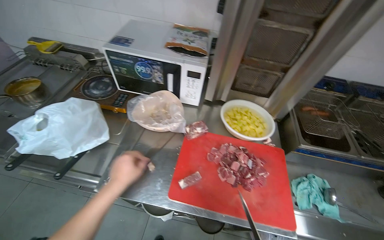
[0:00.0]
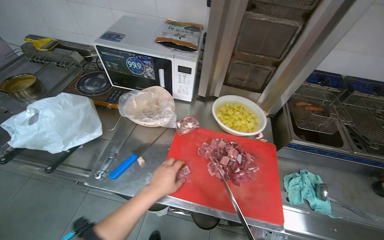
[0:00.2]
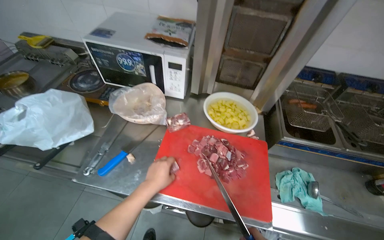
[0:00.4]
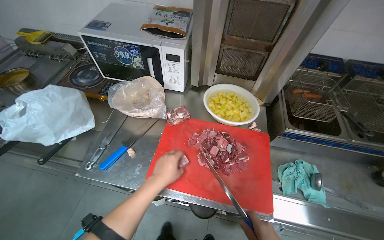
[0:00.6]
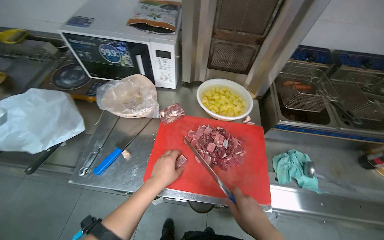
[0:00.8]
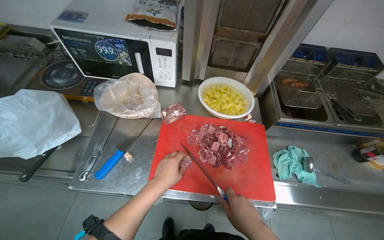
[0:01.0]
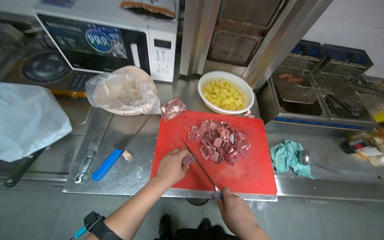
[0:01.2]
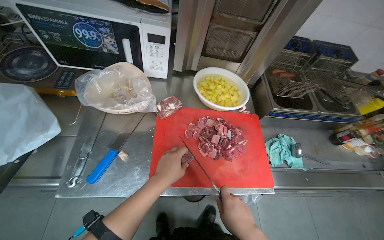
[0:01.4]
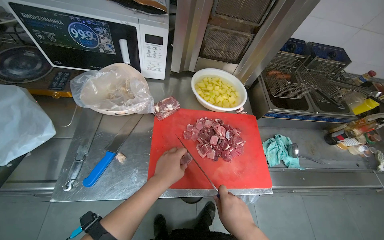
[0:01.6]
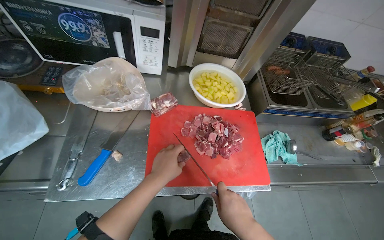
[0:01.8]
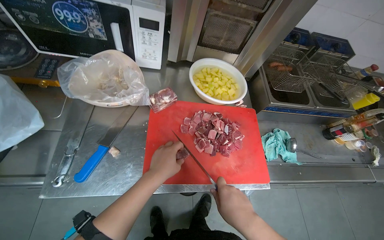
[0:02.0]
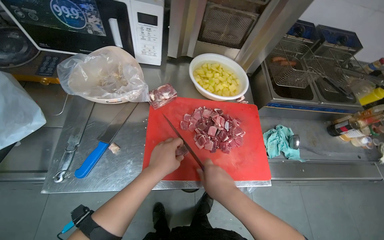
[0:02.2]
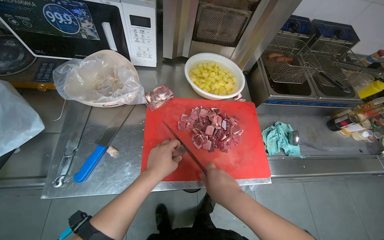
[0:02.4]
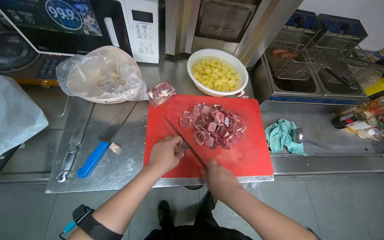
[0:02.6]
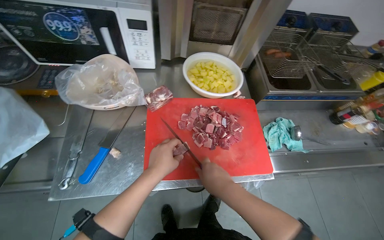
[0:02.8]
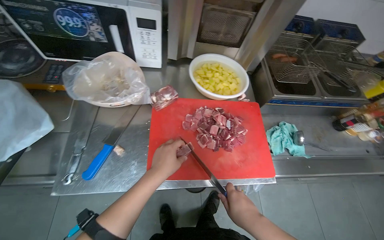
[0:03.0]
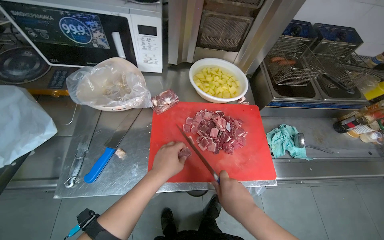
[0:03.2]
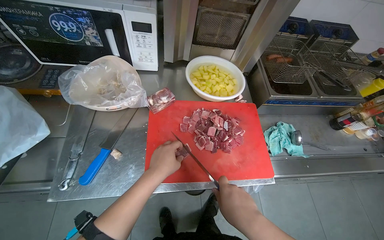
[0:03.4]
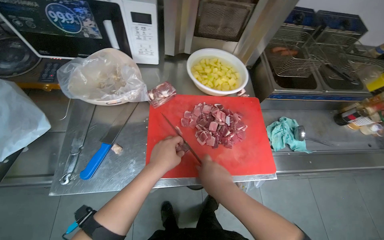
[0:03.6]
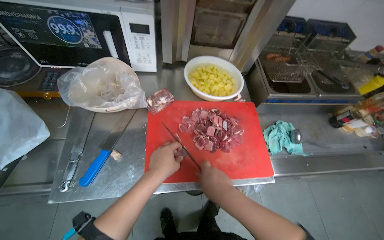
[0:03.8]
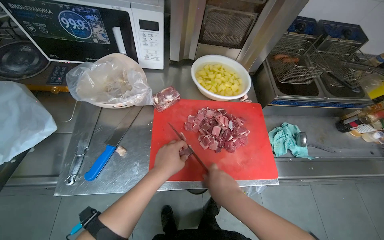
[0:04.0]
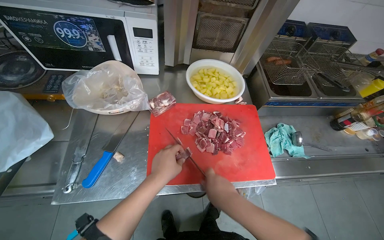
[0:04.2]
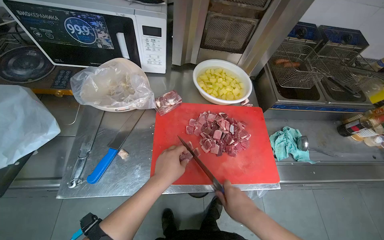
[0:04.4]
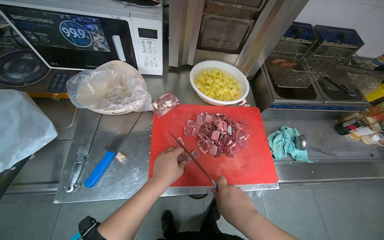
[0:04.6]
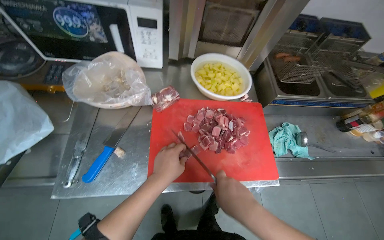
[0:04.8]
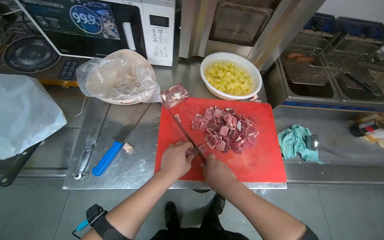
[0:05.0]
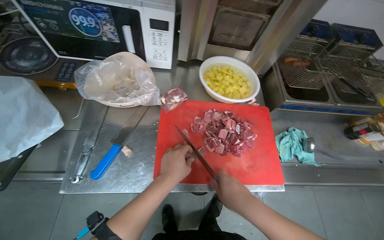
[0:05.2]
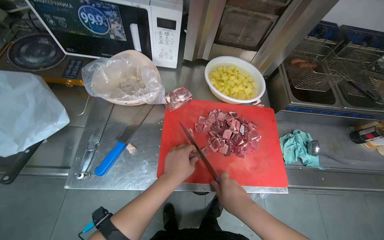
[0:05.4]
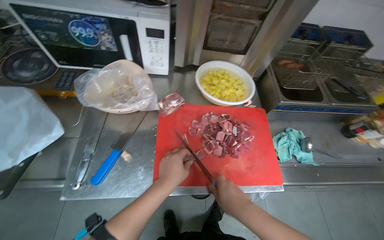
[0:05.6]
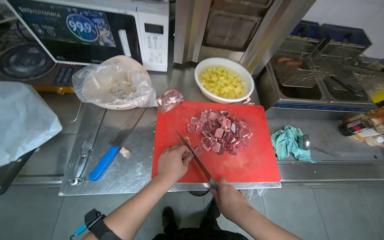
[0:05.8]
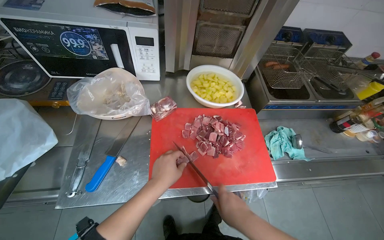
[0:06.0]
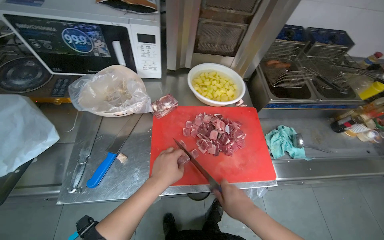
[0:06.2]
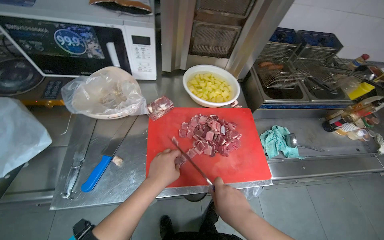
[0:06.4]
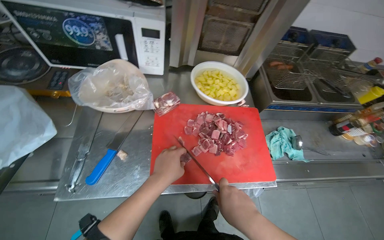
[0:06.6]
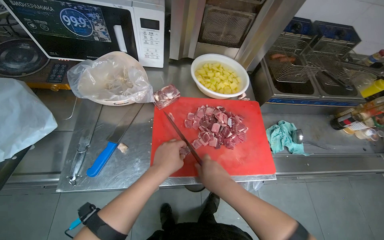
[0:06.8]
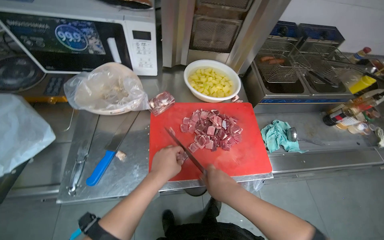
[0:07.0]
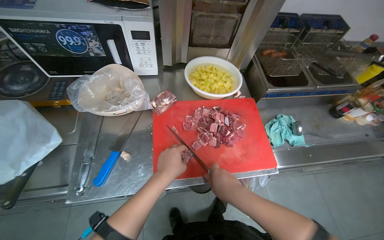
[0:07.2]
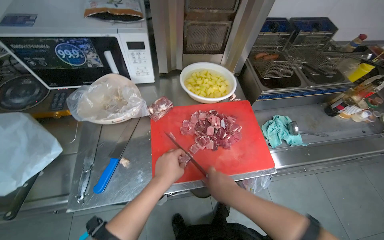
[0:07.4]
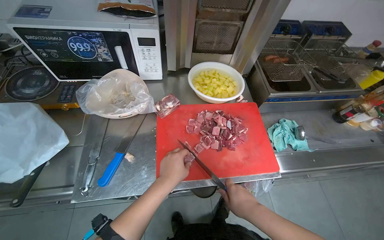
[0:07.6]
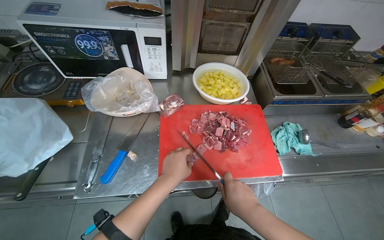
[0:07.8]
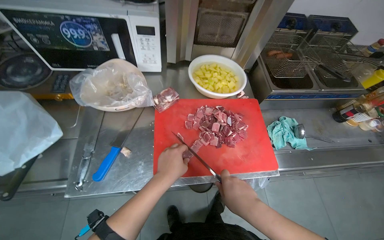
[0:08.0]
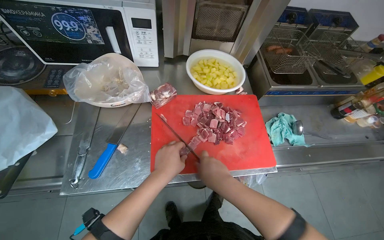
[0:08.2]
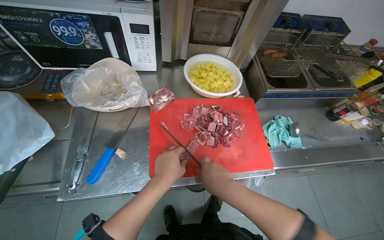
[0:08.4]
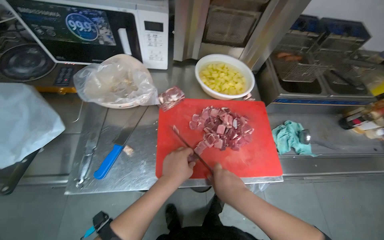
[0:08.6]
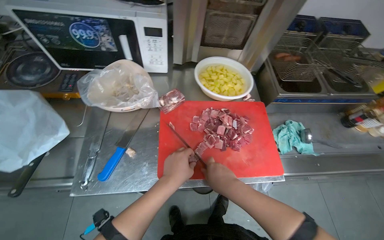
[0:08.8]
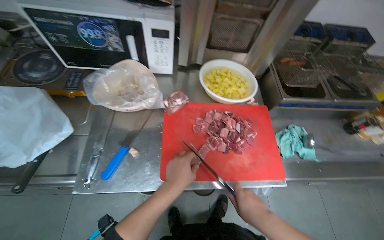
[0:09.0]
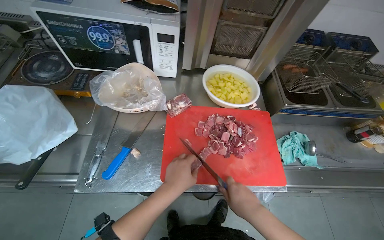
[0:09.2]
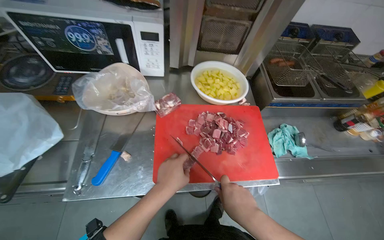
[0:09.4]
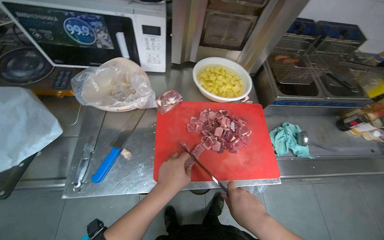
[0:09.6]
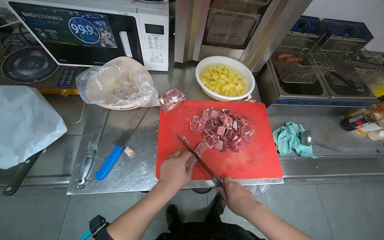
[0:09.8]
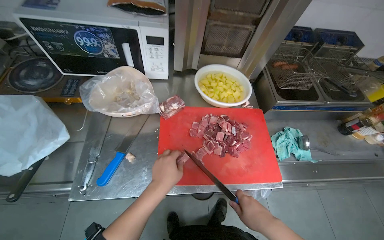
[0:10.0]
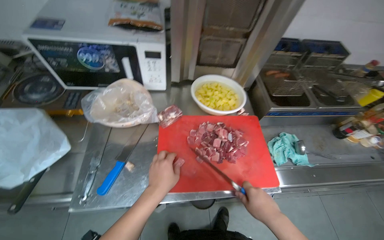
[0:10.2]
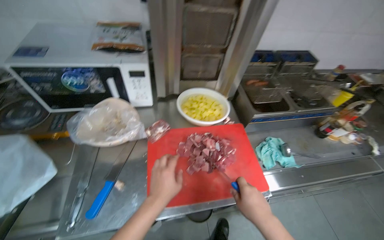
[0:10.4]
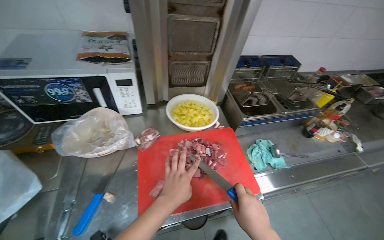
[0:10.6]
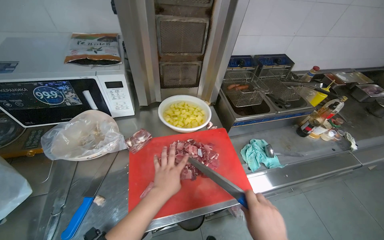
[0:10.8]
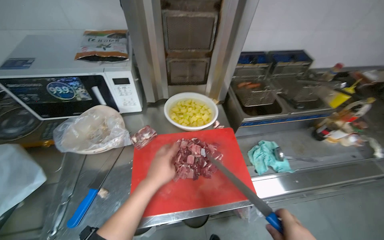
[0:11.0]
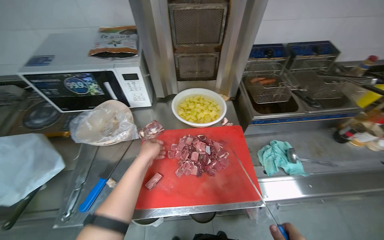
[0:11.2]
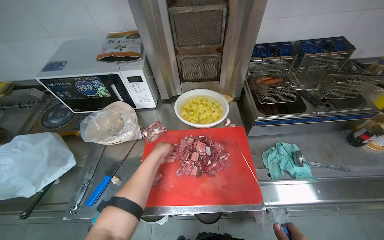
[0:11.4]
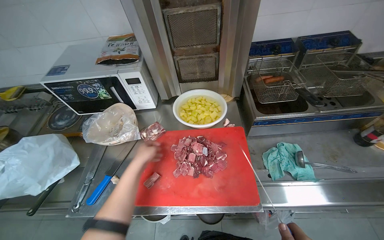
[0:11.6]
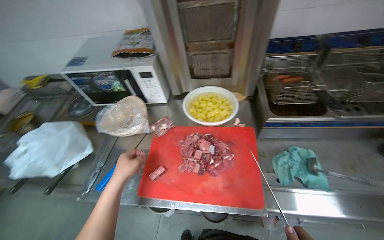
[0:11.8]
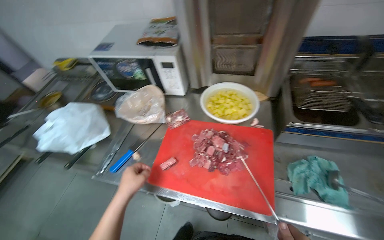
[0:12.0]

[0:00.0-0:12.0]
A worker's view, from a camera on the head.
Job: preparing food.
The whole recording: Cutting meat on chopping board. The worker continues cutting pieces of meat on a red chopping board with a knife.
0:00.0 to 0:01.6: The wearer looks about 20 degrees further to the right. The left hand shifts about 20 cm to the right.
0:01.6 to 0:10.4: The hands work in one place, with small movements.
0:10.4 to 0:12.0: The head turns to the left by some 30 degrees.

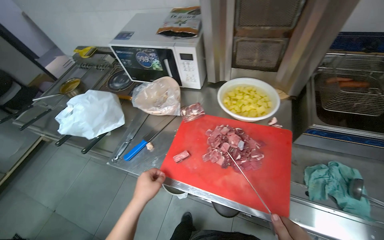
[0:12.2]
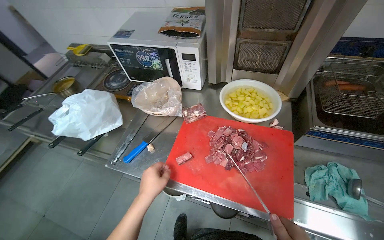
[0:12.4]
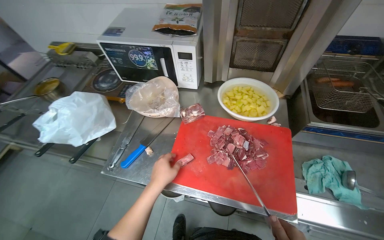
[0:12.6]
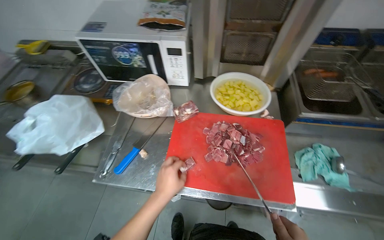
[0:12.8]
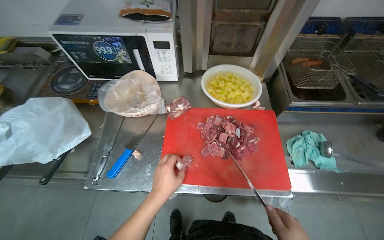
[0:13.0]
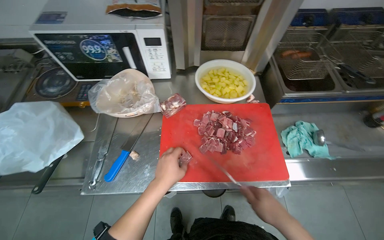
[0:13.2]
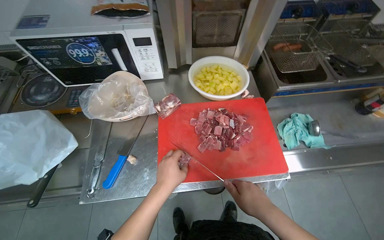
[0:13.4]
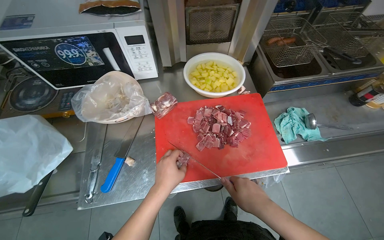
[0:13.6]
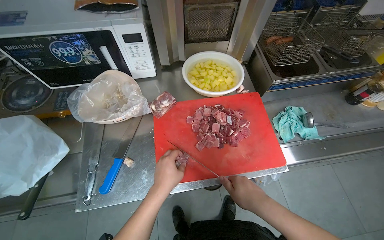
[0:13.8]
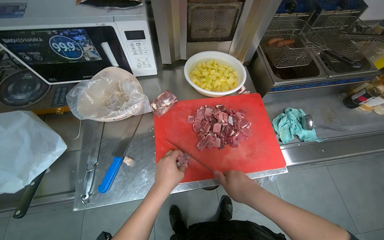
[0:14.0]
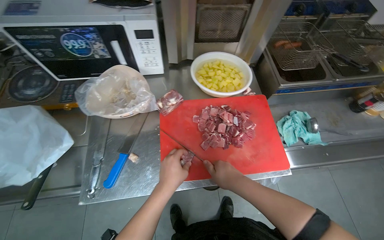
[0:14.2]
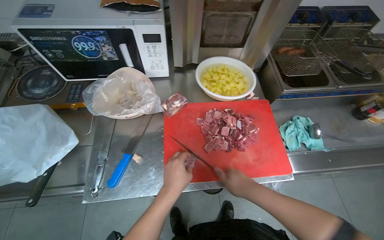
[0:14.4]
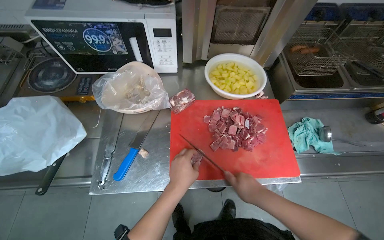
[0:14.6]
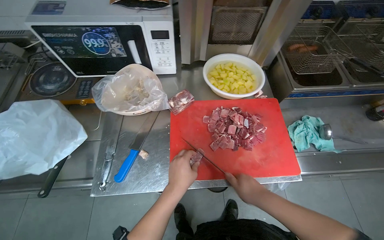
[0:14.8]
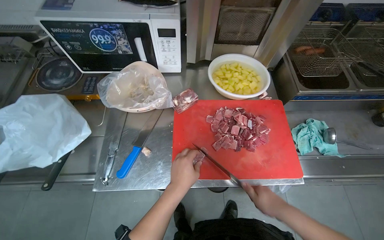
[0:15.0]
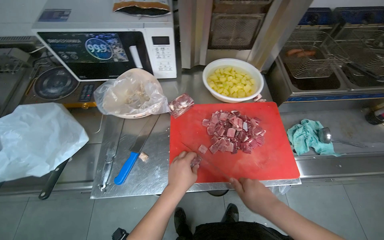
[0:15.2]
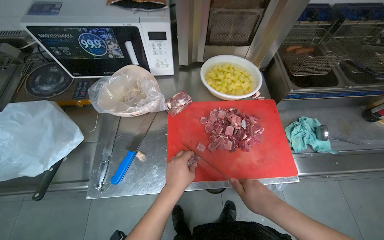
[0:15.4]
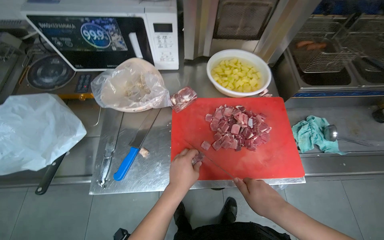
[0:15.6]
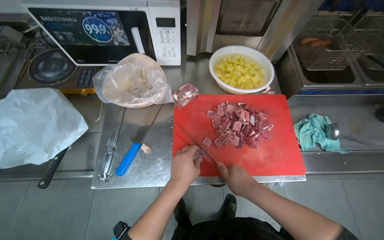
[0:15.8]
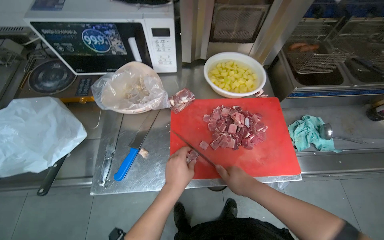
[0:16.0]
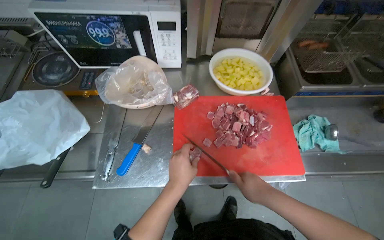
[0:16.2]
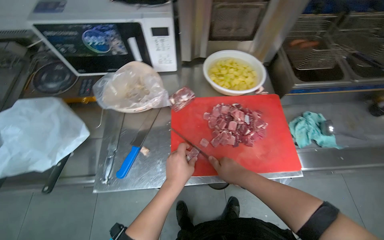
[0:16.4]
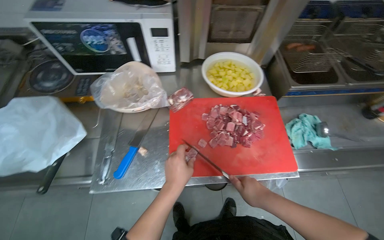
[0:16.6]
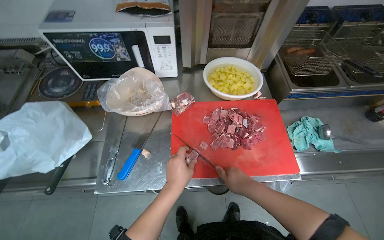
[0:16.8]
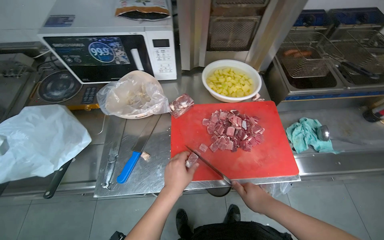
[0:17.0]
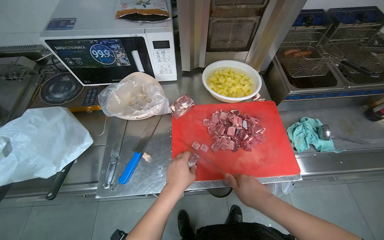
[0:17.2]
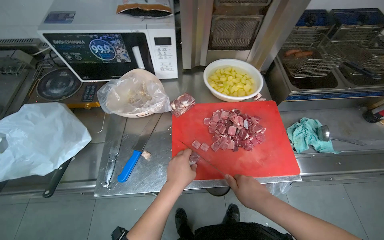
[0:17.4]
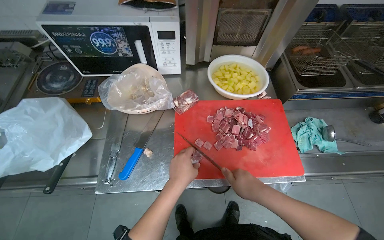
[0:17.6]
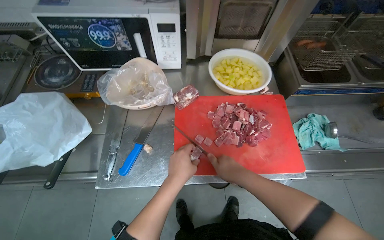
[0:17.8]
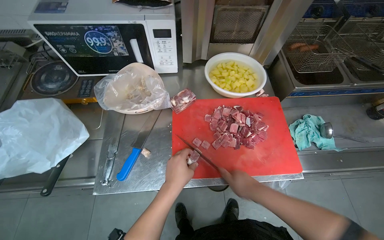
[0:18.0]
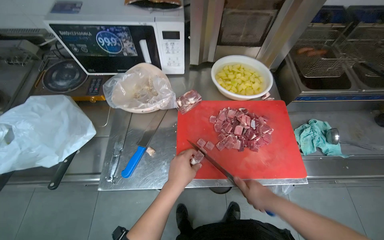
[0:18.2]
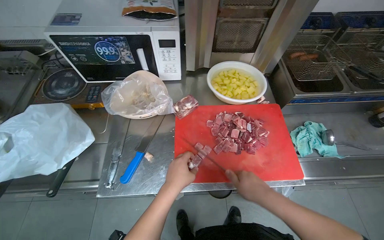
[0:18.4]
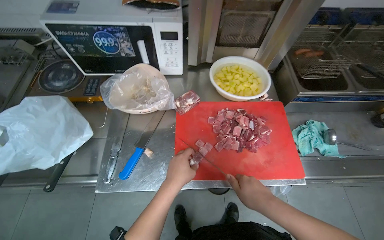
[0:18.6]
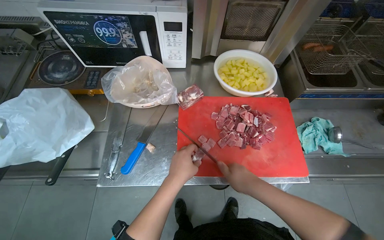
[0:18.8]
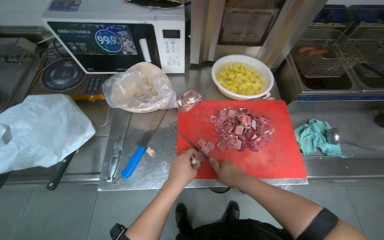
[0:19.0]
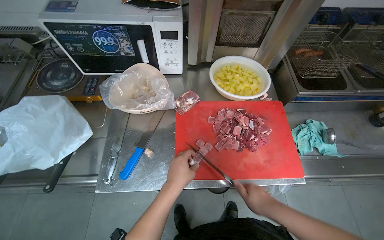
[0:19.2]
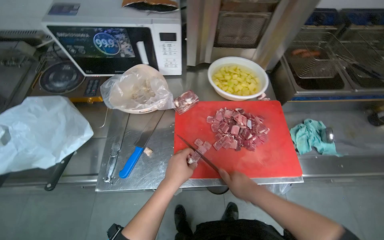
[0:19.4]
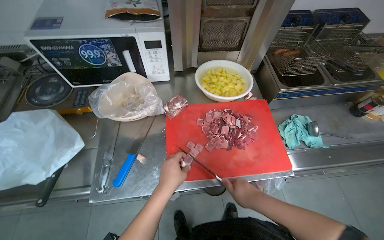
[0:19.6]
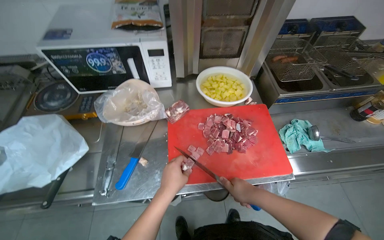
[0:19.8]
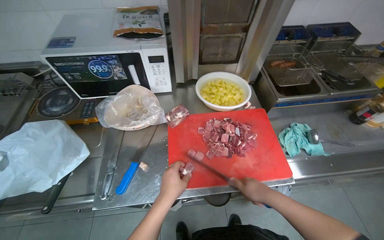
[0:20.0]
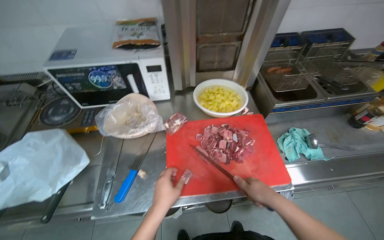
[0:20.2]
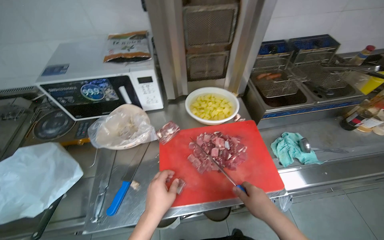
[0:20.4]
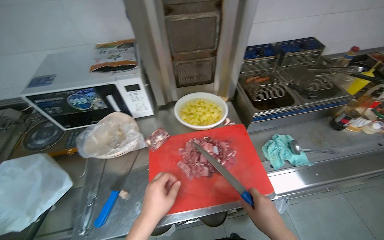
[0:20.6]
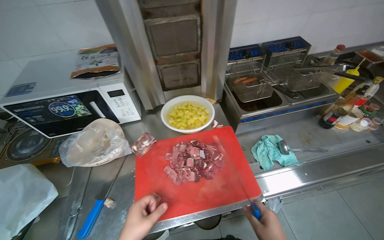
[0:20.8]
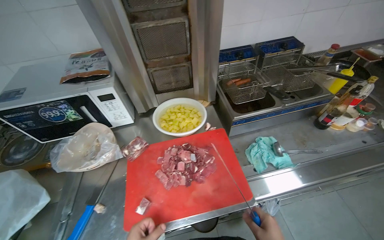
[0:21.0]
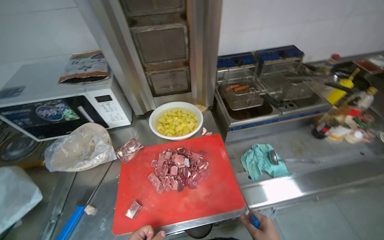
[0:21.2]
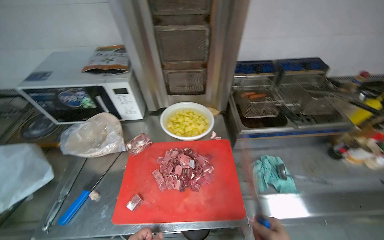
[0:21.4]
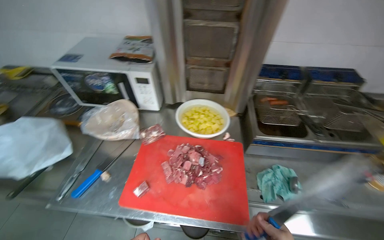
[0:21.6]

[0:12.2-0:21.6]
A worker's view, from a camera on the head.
Job: preparing food.
The whole recording: Cutting meat on chopping board. The worker continues cutting pieces of meat on a red chopping board with a knife.
0:12.2 to 0:13.8: The wearer looks some 30 degrees further to the right.
0:13.8 to 0:18.4: The hands are busy where they are.
0:18.4 to 0:20.0: The hands are busy where they are.
